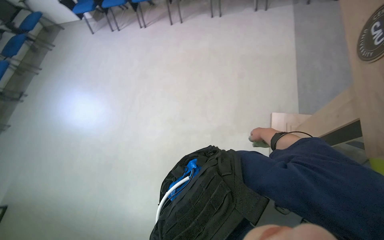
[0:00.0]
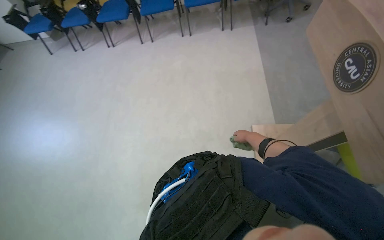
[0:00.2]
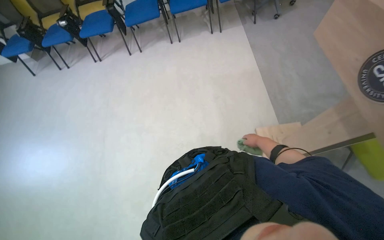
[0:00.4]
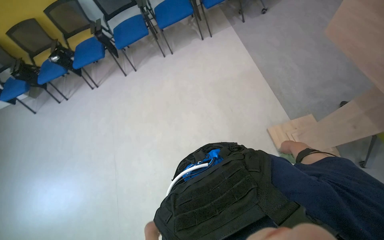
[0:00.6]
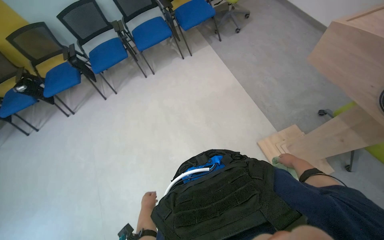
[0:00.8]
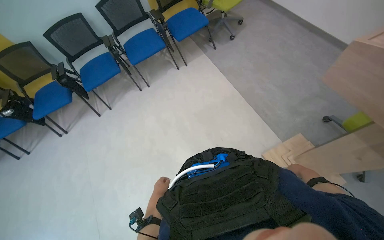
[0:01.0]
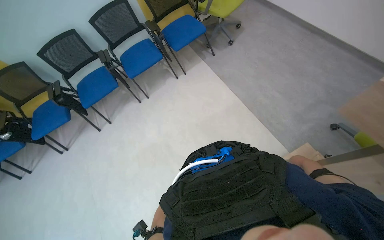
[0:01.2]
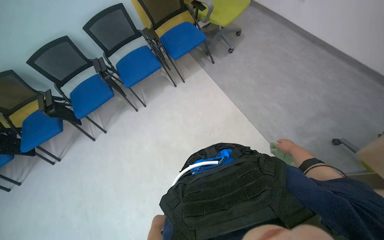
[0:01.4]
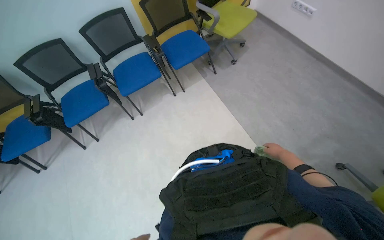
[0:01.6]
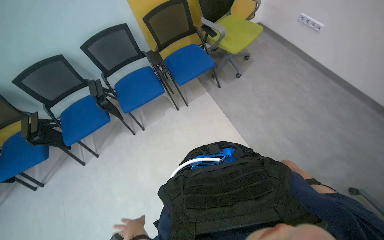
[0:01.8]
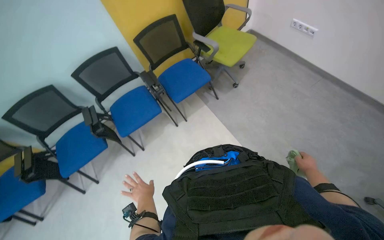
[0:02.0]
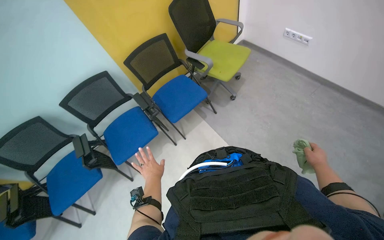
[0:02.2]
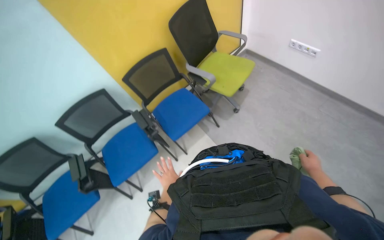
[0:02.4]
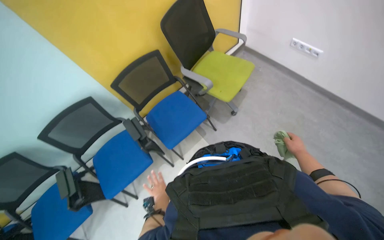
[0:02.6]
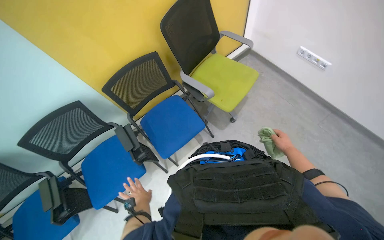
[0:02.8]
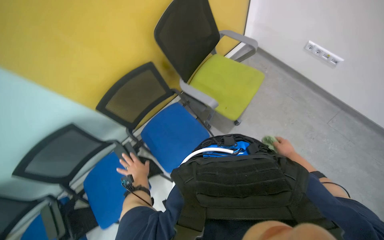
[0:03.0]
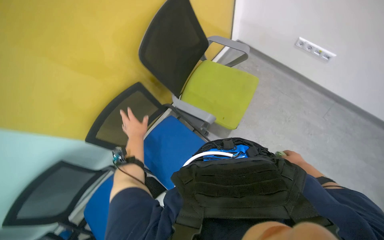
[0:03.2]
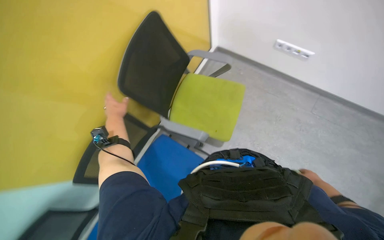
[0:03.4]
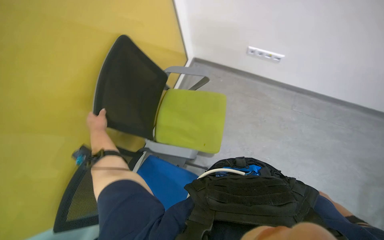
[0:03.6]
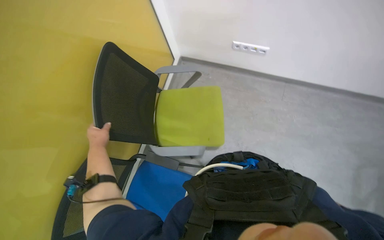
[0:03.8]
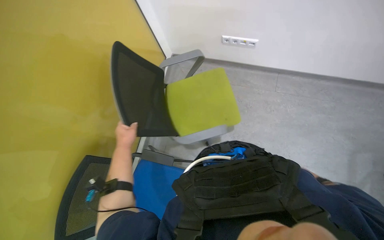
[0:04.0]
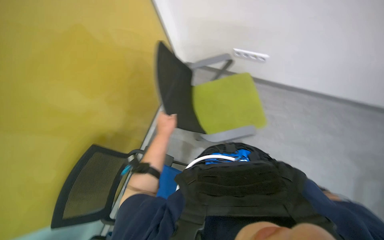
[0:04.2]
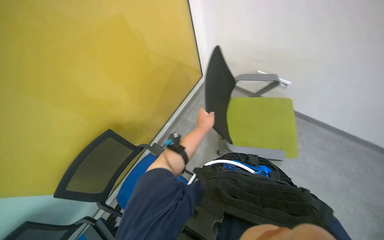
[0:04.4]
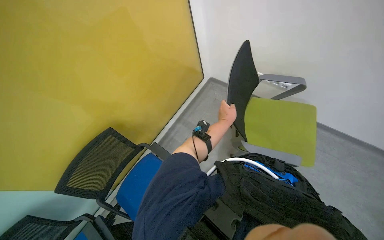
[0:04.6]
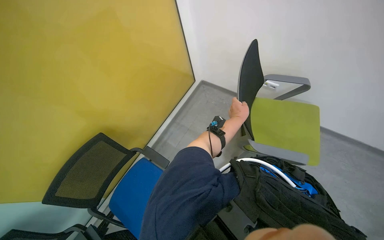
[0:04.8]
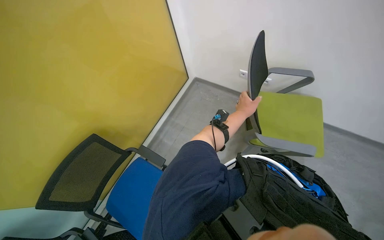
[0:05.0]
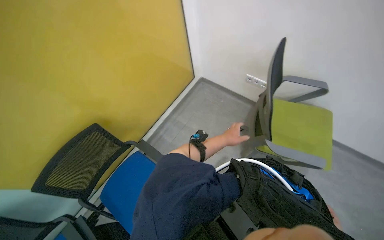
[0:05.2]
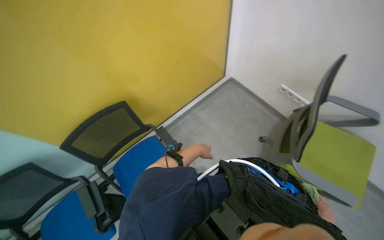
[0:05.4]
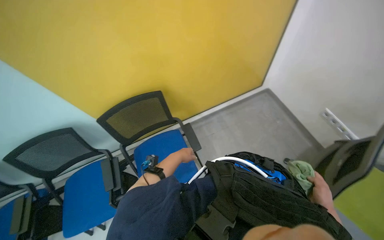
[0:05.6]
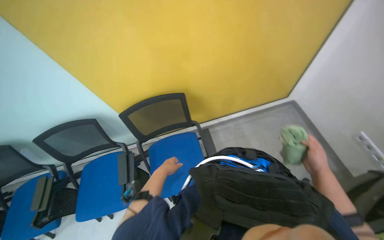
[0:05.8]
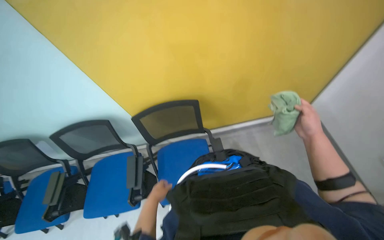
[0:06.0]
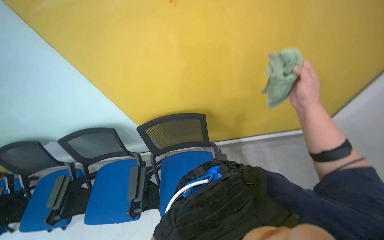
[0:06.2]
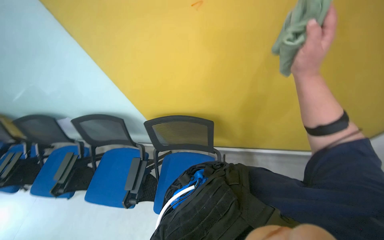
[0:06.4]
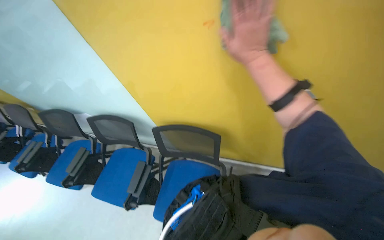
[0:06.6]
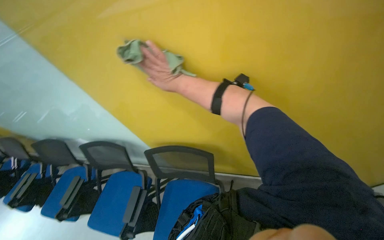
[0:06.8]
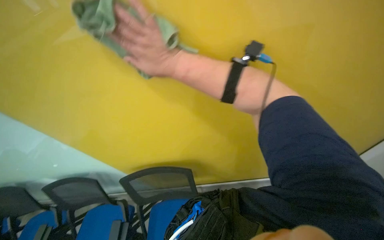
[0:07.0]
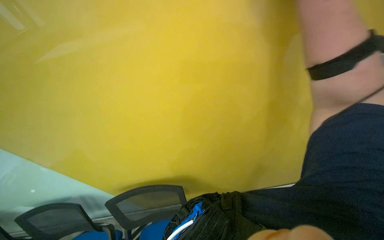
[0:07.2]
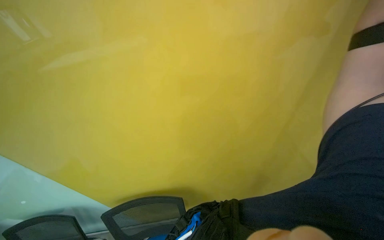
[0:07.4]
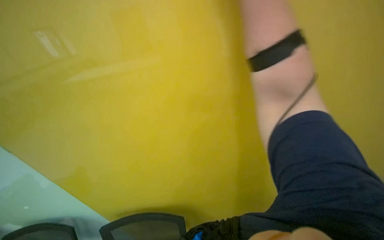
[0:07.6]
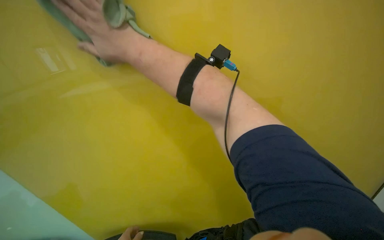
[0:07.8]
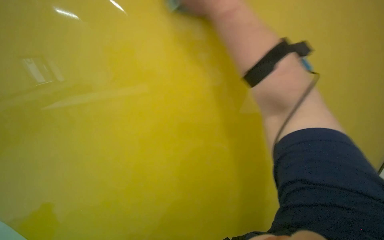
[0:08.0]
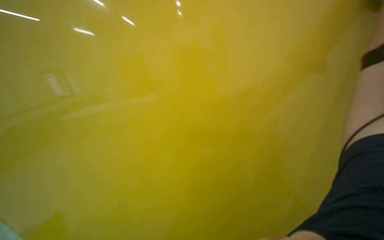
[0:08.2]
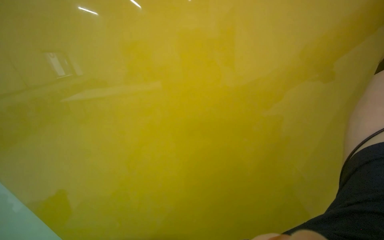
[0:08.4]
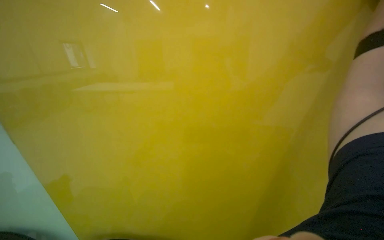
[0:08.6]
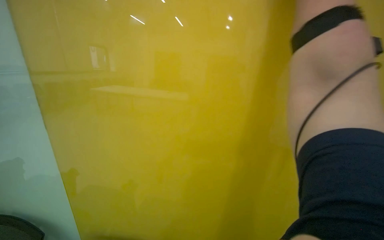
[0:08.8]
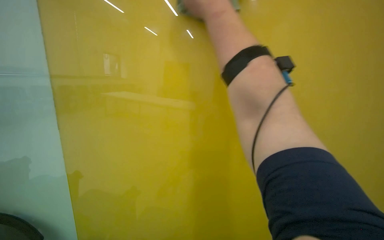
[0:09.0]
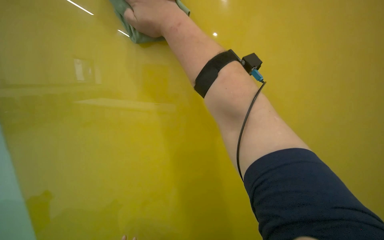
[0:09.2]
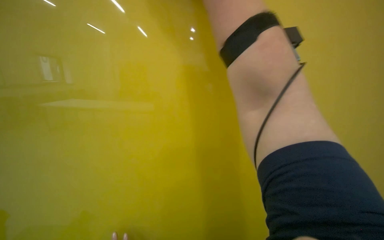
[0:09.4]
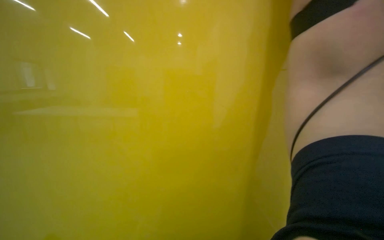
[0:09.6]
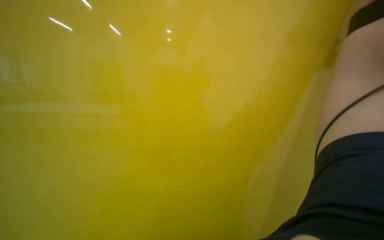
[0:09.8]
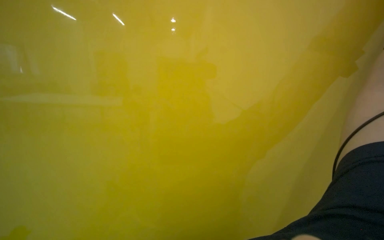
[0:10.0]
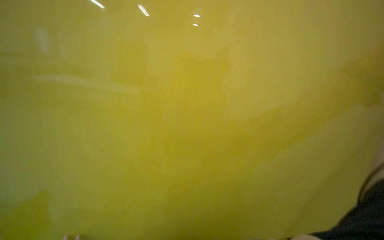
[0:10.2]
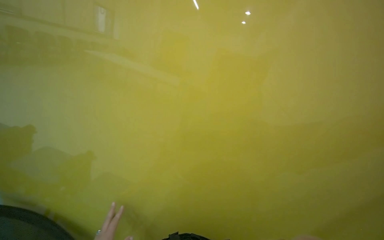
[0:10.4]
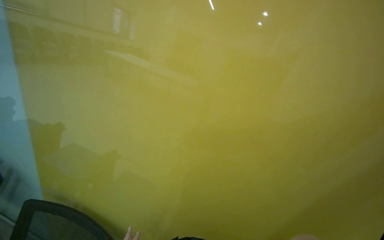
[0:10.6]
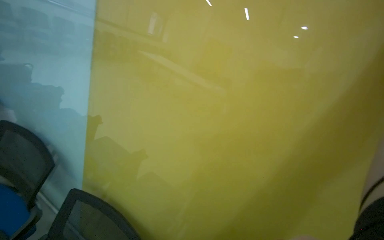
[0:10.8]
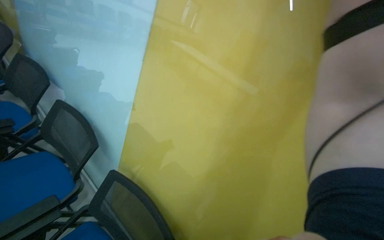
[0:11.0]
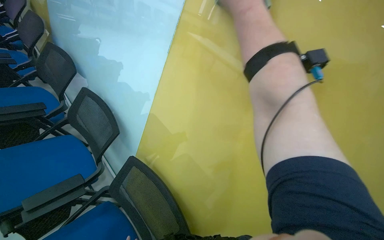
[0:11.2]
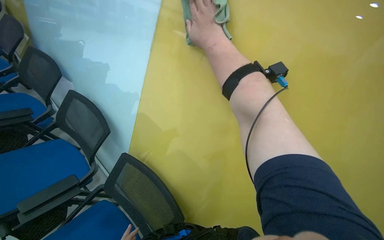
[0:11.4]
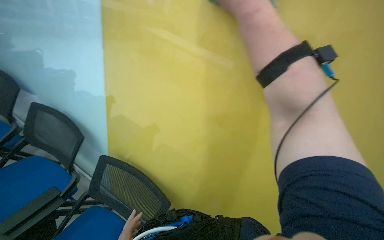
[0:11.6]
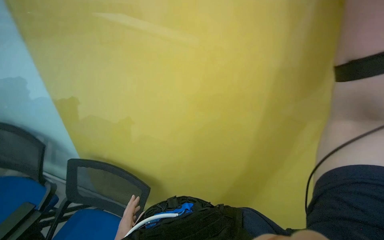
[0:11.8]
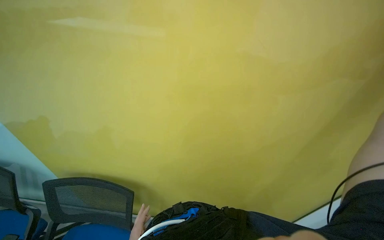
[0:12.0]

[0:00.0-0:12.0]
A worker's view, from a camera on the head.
Job: wiping surfaces.
The whole recording: Wiping walls with cloth. The worker wipes the walls with a green cloth.
0:00.0 to 0:01.6: The head travels roughly 1 m. The wearer's head swings roughly 40 degrees to the right. The wearer looks about 15 degrees further upward.
0:01.6 to 0:03.0: The camera travels roughly 1 m.
0:06.0 to 0:07.6: The wearer looks about 20 degrees further upward. The right hand heads up the picture, covering some 80 cm.
0:07.6 to 0:09.0: The head turns to the left by roughly 20 degrees.
0:10.4 to 0:12.0: The view tilts some 15 degrees downward.

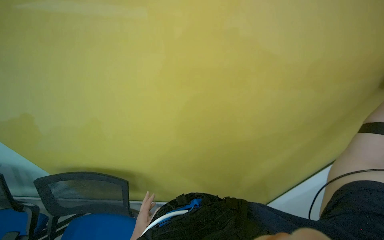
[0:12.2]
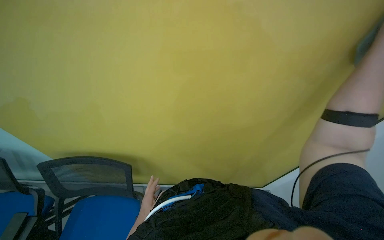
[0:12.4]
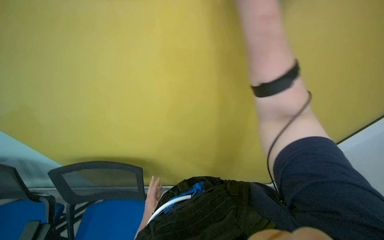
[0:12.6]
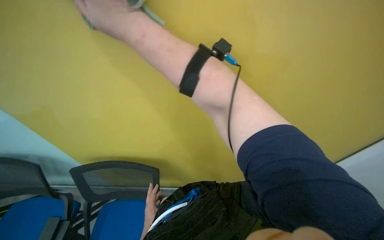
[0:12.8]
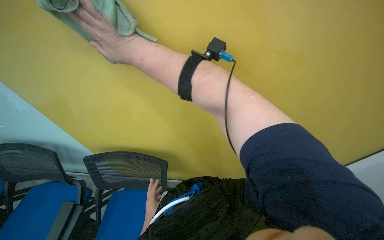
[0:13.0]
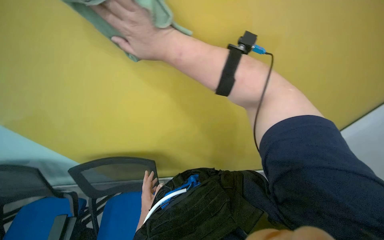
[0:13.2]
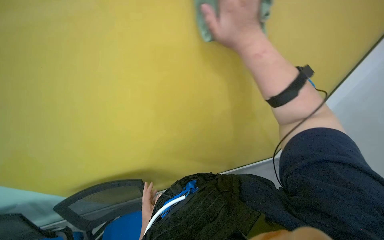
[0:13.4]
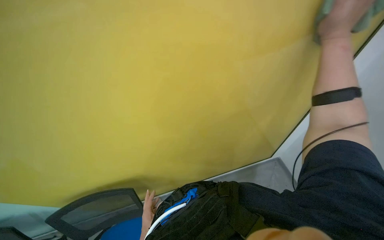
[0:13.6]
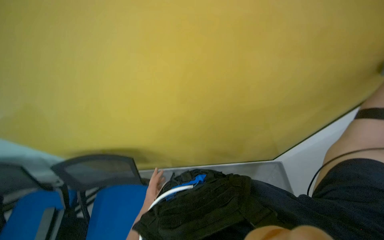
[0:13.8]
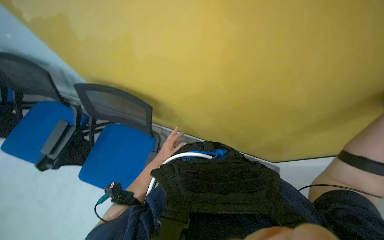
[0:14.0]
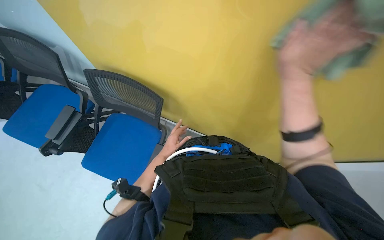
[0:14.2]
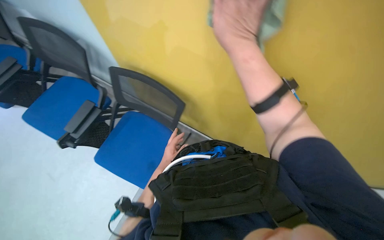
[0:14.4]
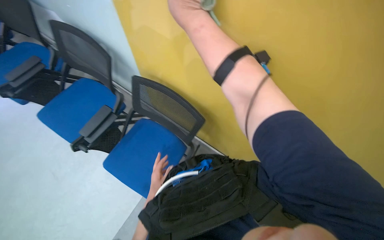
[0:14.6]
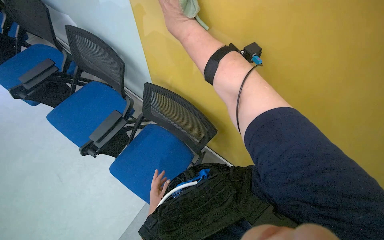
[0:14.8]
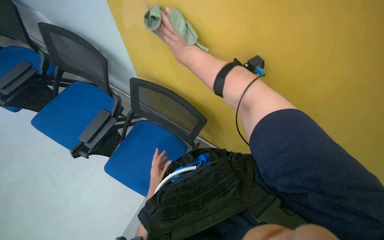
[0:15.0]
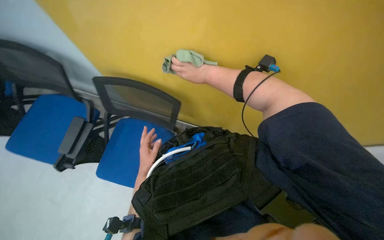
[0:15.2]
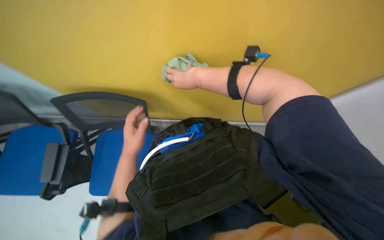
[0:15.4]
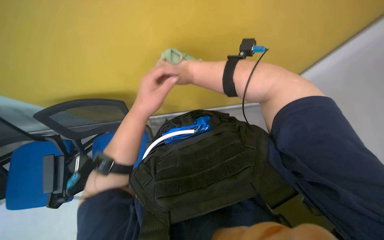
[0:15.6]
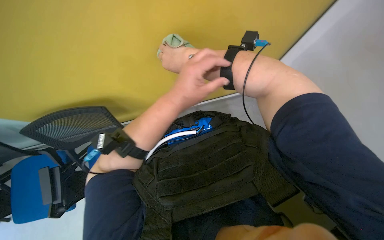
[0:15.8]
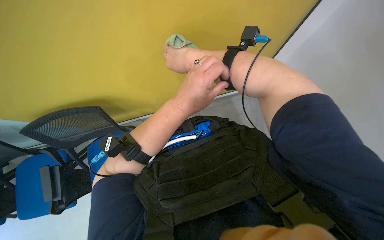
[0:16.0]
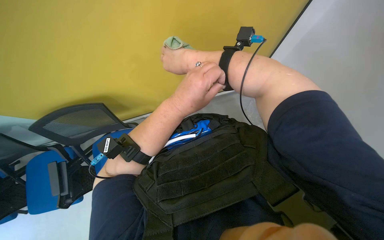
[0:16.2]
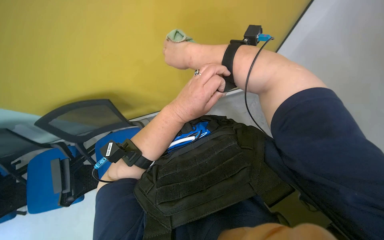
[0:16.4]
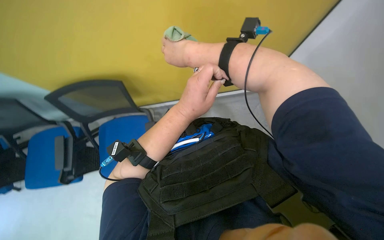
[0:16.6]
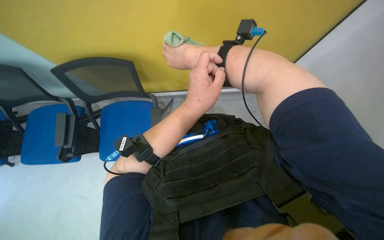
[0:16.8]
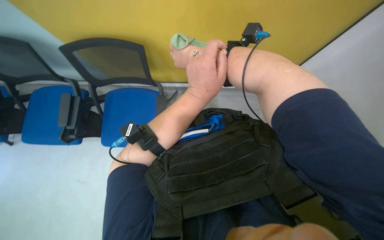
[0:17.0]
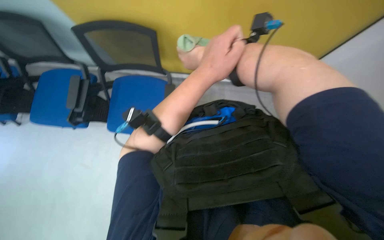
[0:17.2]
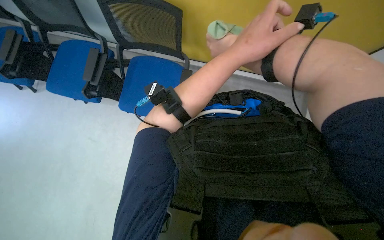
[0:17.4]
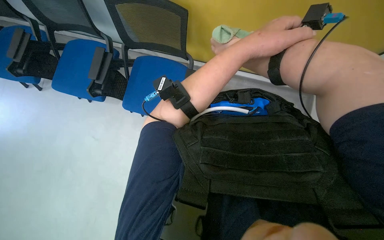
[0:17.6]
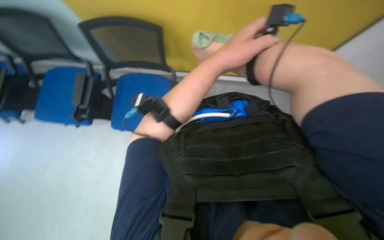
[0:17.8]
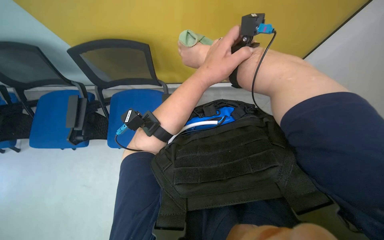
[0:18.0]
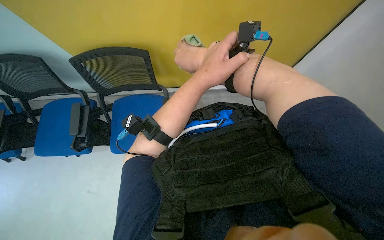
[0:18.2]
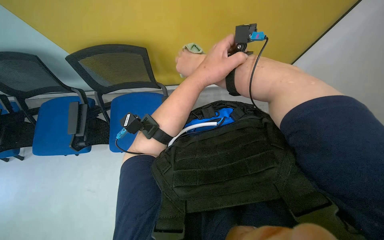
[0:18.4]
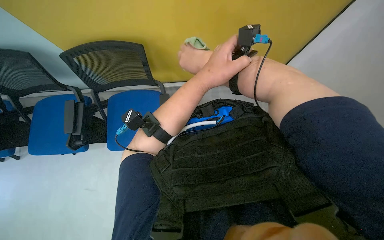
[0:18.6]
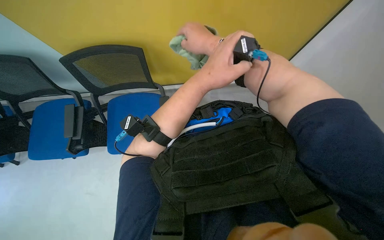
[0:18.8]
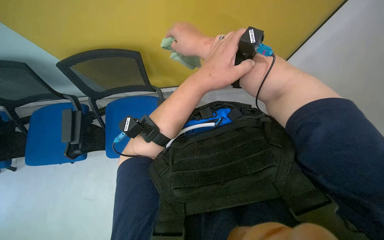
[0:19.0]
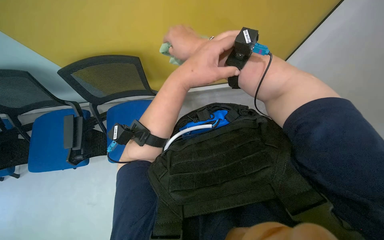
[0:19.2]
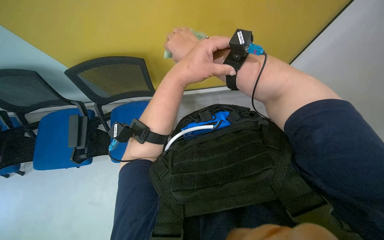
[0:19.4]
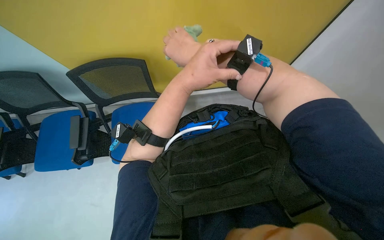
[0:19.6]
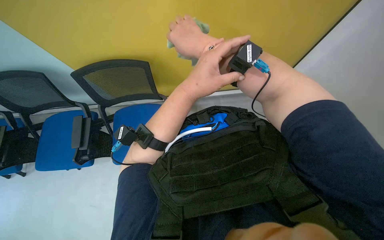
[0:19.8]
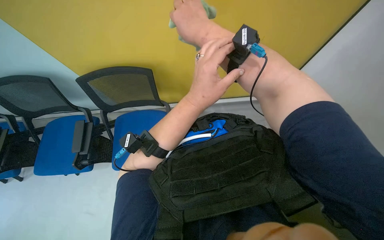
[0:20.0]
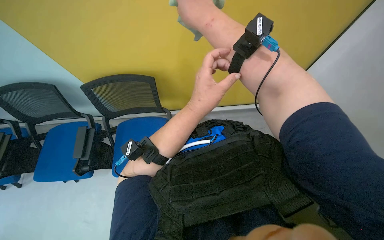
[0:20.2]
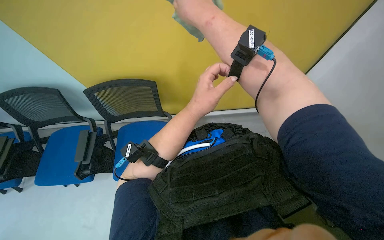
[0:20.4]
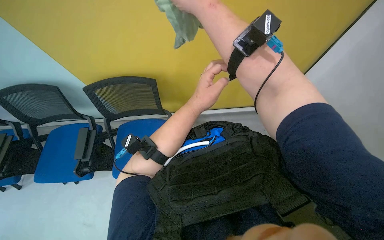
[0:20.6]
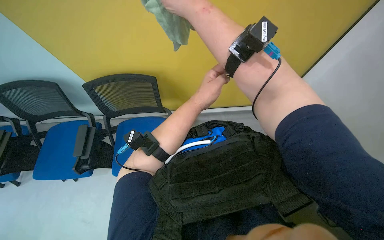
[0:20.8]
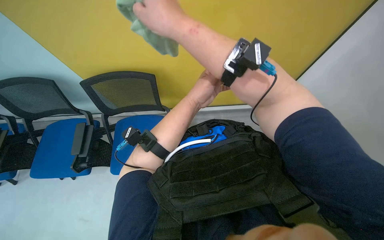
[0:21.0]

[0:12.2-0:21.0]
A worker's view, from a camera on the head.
Job: wiping surfaces.
The whole recording: Wiping walls with cloth. The worker wipes the walls with a green cloth.
0:13.6 to 0:15.2: The wearer's head swings roughly 35 degrees to the left. The wearer looks about 20 degrees further downward.
0:15.2 to 0:16.6: The left hand moves nearer to the camera, up the picture and to the right, approximately 40 cm.
